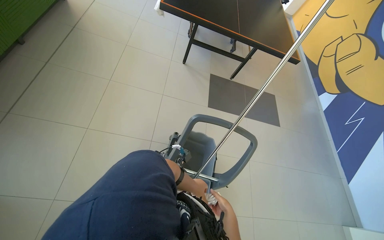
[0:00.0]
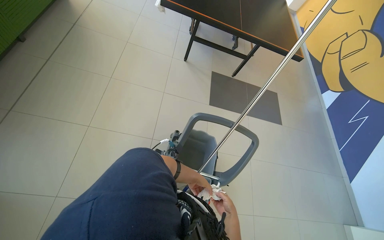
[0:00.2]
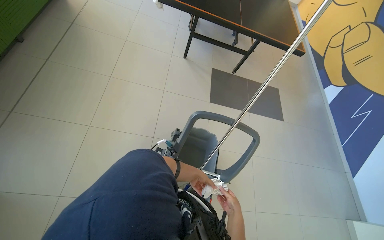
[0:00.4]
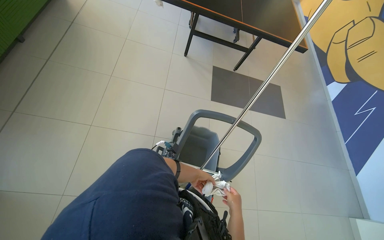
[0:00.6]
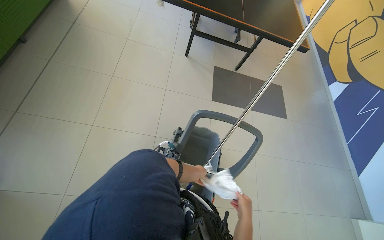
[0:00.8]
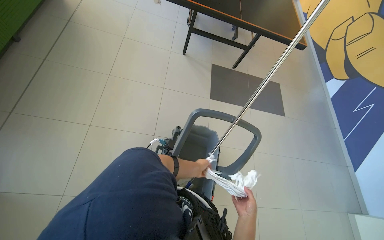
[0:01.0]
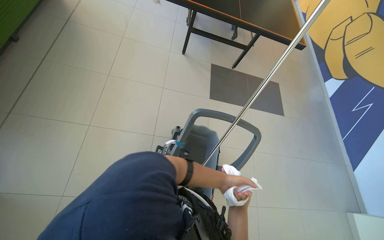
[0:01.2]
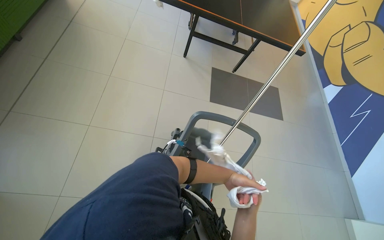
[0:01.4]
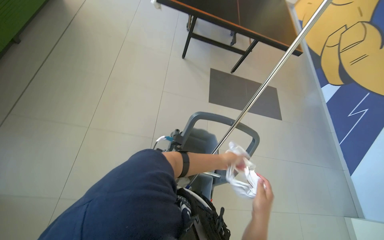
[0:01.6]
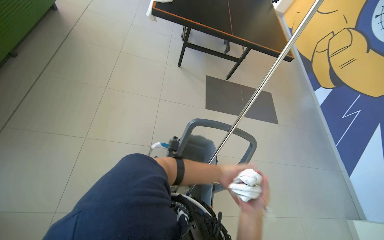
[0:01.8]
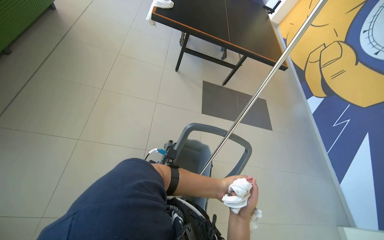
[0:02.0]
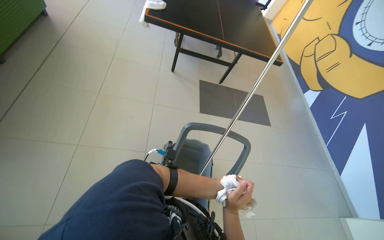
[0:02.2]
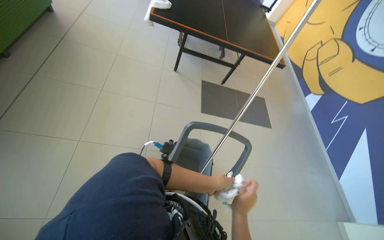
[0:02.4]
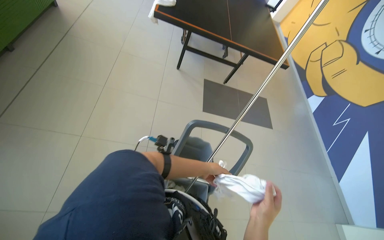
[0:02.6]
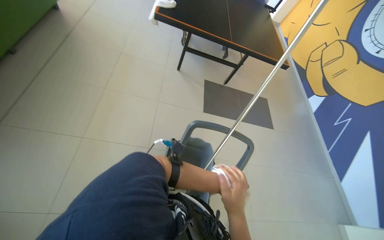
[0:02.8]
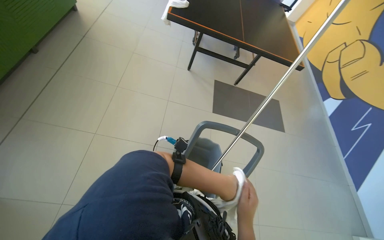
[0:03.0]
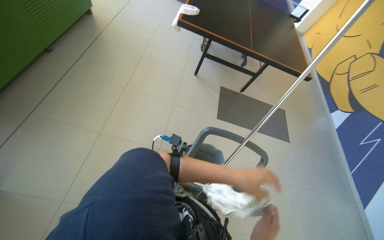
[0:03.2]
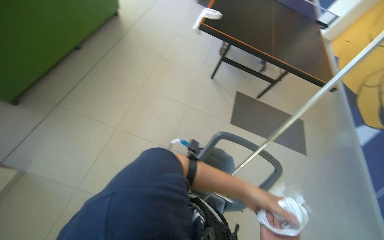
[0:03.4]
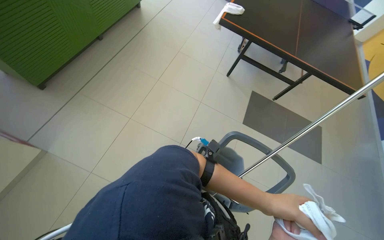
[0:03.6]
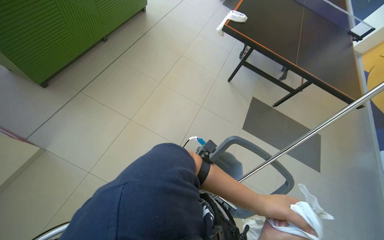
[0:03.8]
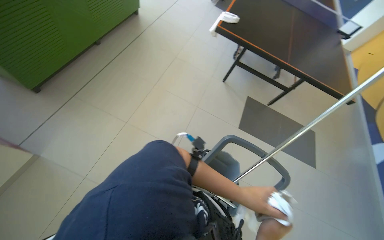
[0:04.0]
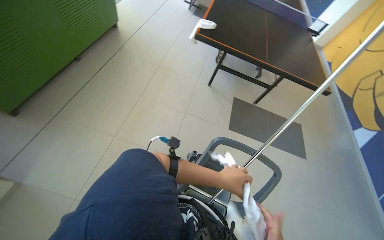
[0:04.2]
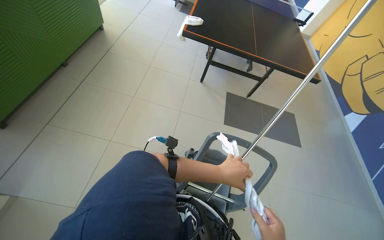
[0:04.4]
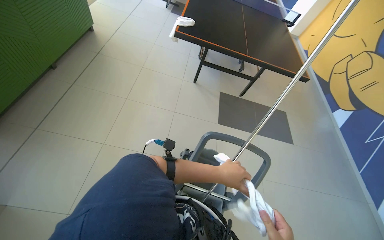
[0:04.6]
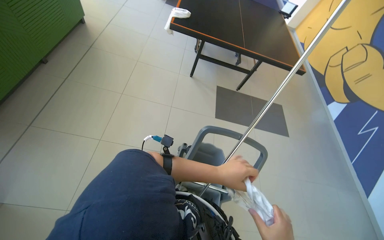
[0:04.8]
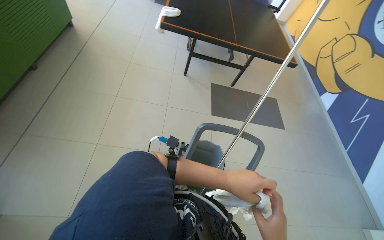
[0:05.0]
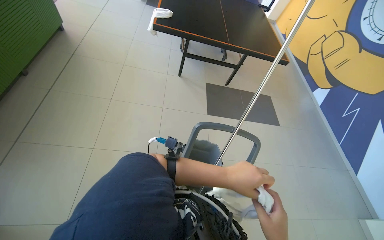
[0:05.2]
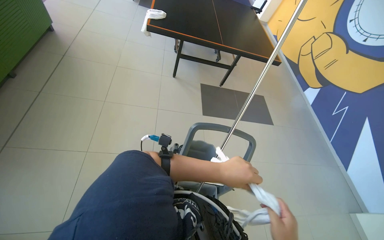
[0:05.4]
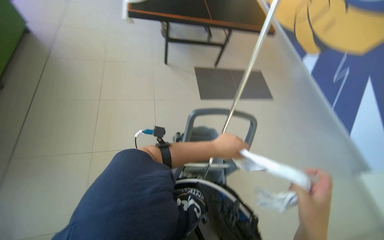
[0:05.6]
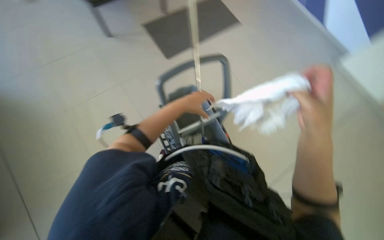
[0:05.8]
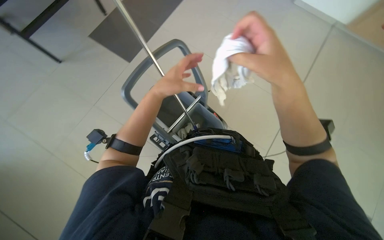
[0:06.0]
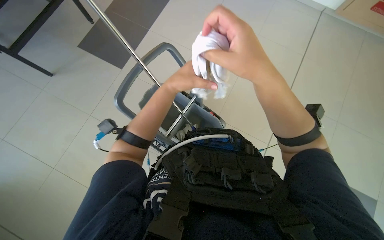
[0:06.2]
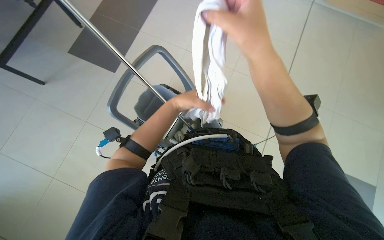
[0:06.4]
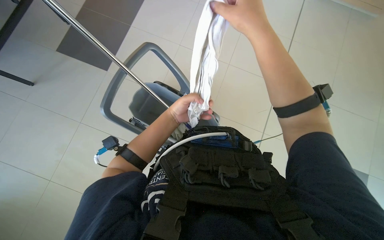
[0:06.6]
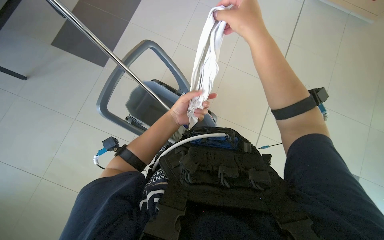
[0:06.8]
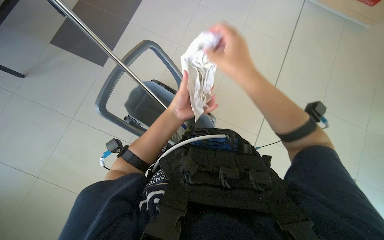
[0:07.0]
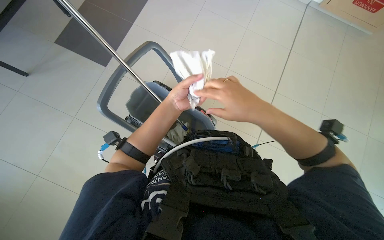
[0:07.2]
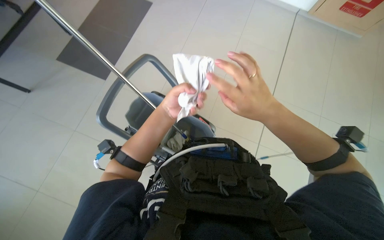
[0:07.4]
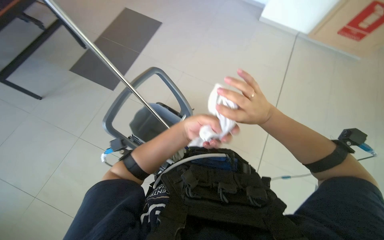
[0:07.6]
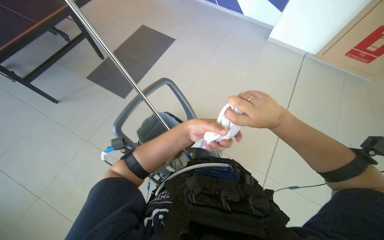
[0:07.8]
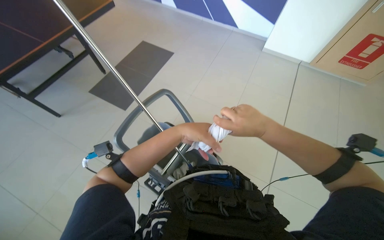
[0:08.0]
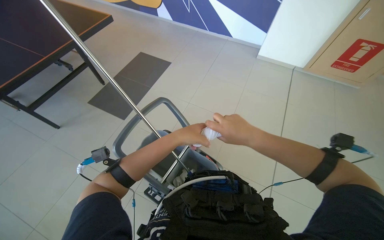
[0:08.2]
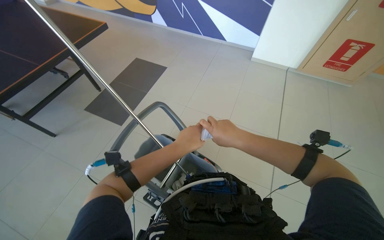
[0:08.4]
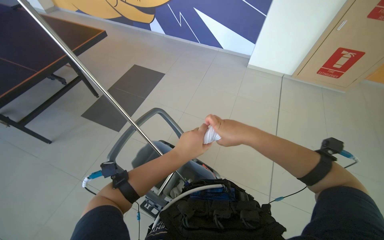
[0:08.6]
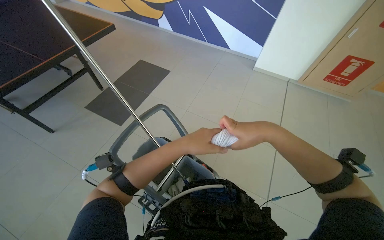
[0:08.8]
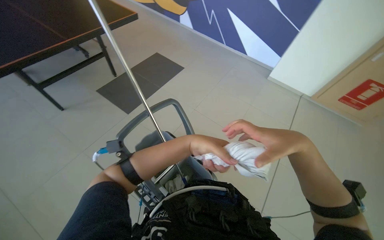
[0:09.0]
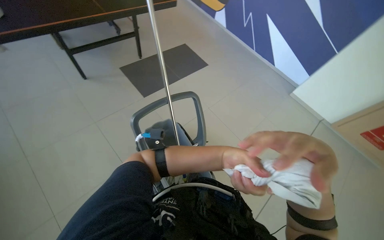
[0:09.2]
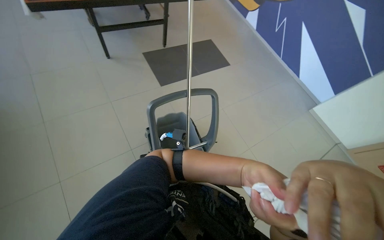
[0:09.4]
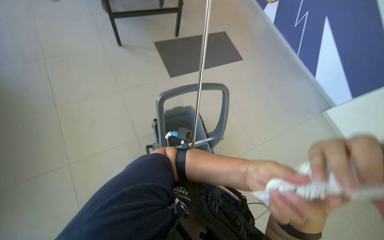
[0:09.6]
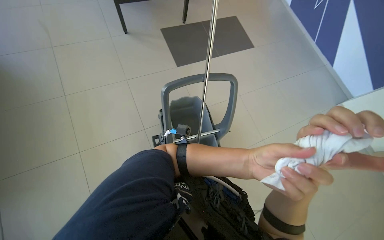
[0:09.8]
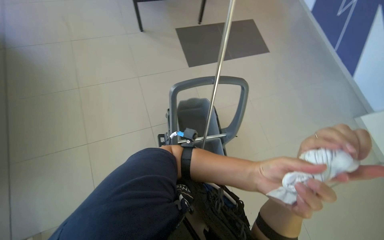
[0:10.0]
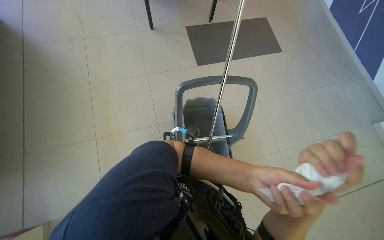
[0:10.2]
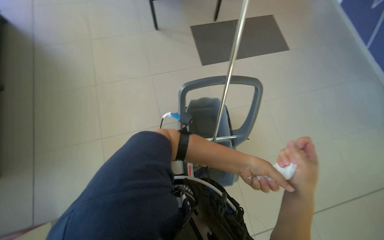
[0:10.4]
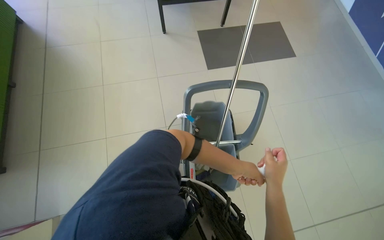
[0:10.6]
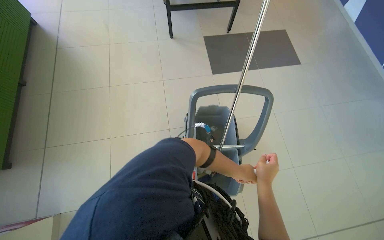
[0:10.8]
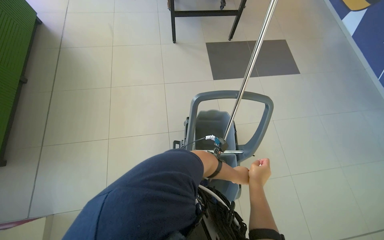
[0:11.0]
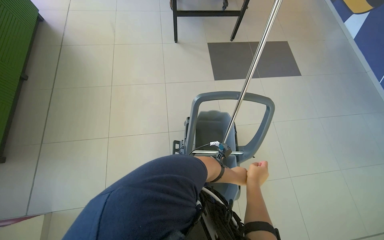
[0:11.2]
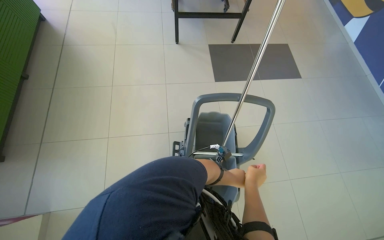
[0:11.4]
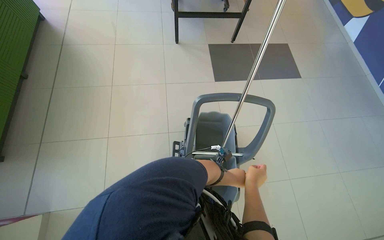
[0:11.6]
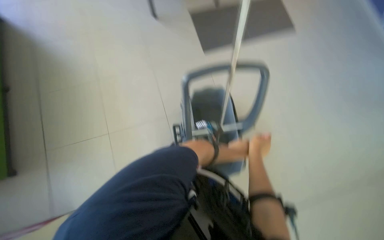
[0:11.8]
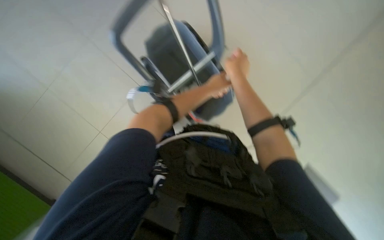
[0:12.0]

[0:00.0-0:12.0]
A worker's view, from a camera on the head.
Job: preparing cleaning supplies.
The whole recording: Wringing cleaning cloths. The worker wrings out cleaning cloths over a bucket.
0:00.0 to 0:01.6: The left hand shifts roughly 15 cm to the right and up the picture. The right hand swings nearer and farther, about 15 cm each way, with 2 reversals.
0:04.4 to 0:06.0: The wearer's head swings roughly 65 degrees to the right. The wearer looks about 25 degrees further downward.
0:06.0 to 0:07.6: The left hand is displaced to the right by approximately 10 cm.
0:07.6 to 0:09.0: The camera pitches upward, by approximately 15 degrees.
0:09.0 to 0:10.4: The wearer looks some 40 degrees further to the left.
0:10.4 to 0:12.0: The view tilts about 20 degrees downward. The scene turns roughly 30 degrees counterclockwise in the picture.

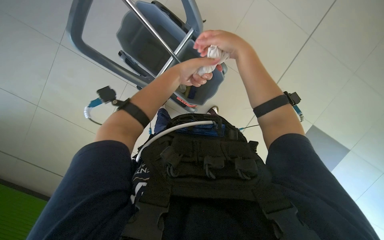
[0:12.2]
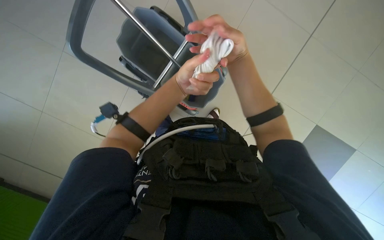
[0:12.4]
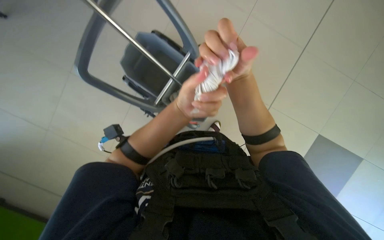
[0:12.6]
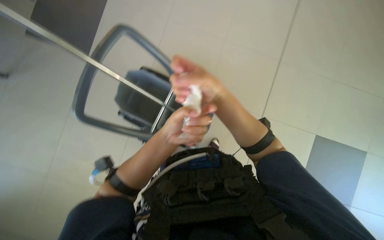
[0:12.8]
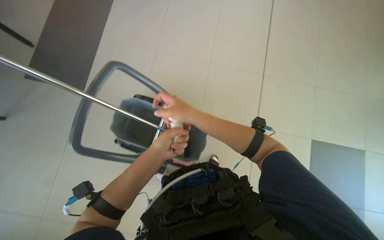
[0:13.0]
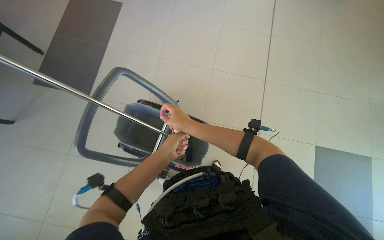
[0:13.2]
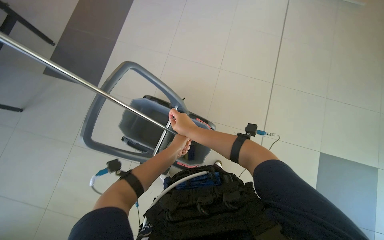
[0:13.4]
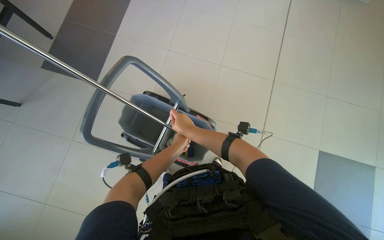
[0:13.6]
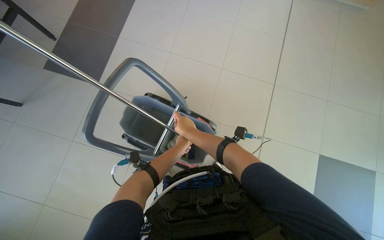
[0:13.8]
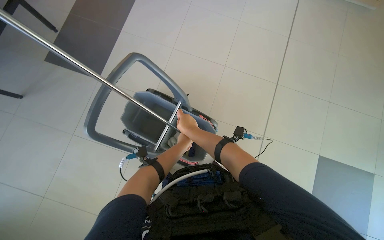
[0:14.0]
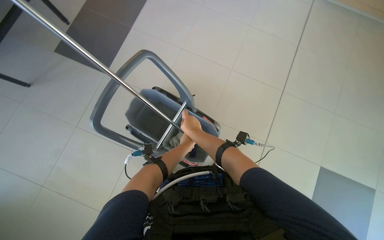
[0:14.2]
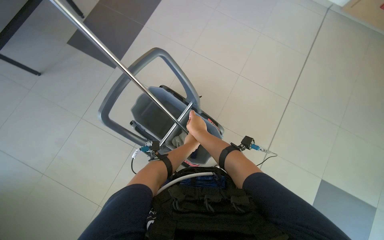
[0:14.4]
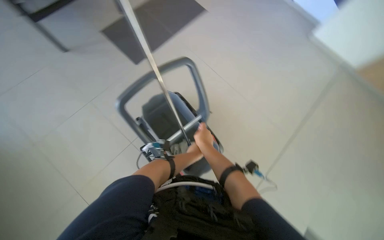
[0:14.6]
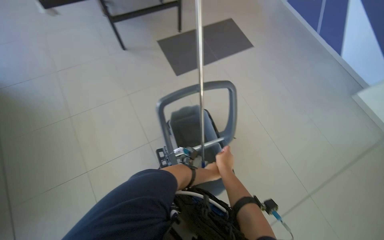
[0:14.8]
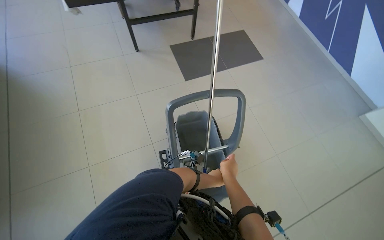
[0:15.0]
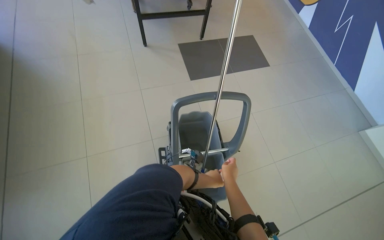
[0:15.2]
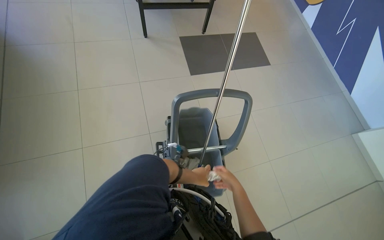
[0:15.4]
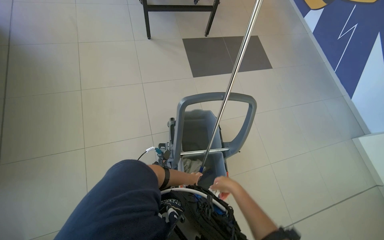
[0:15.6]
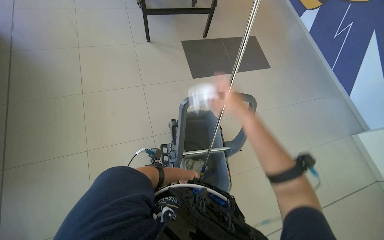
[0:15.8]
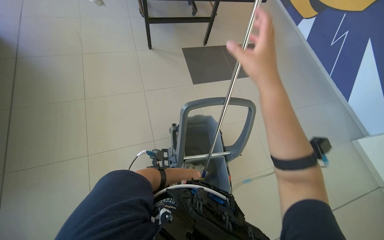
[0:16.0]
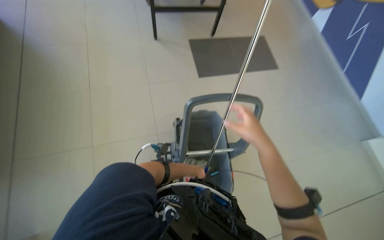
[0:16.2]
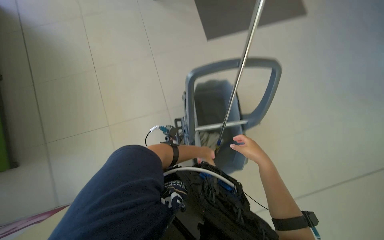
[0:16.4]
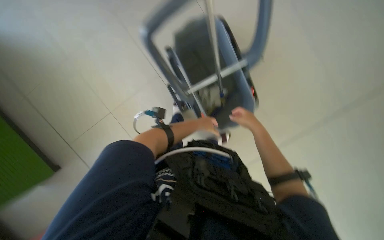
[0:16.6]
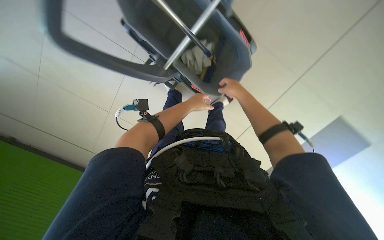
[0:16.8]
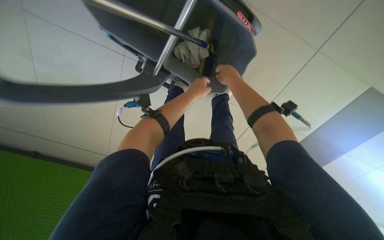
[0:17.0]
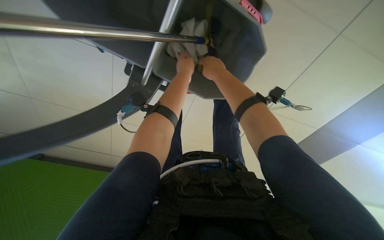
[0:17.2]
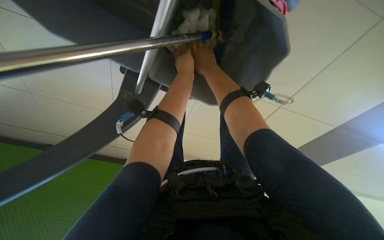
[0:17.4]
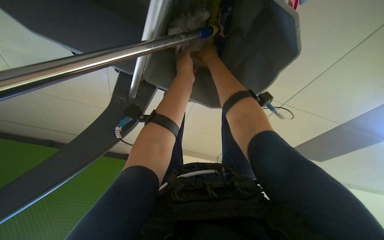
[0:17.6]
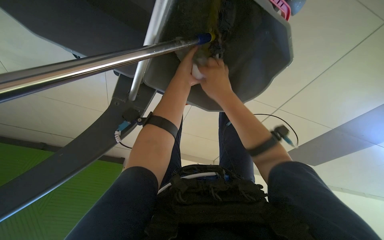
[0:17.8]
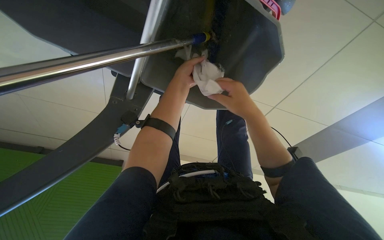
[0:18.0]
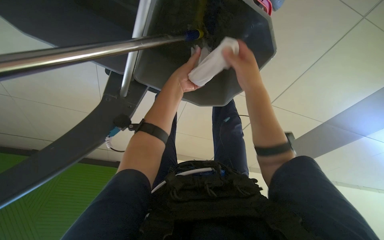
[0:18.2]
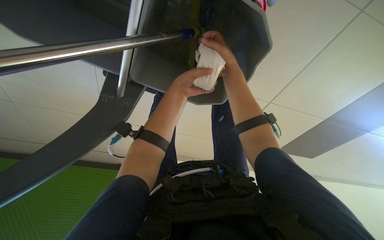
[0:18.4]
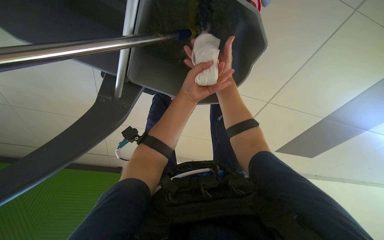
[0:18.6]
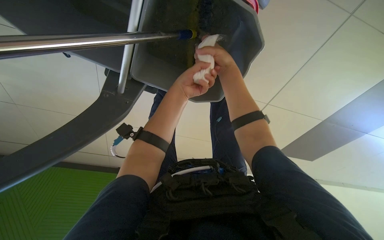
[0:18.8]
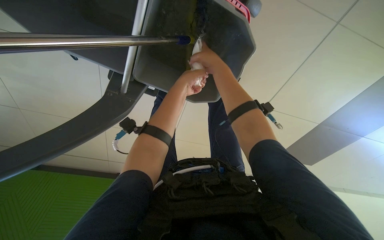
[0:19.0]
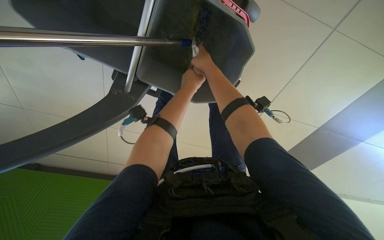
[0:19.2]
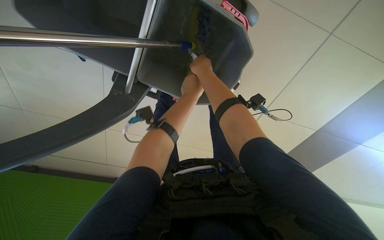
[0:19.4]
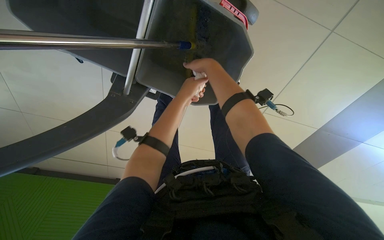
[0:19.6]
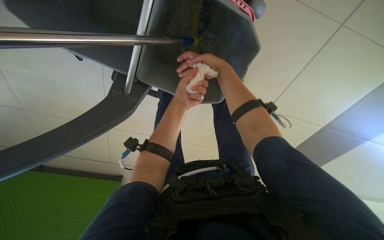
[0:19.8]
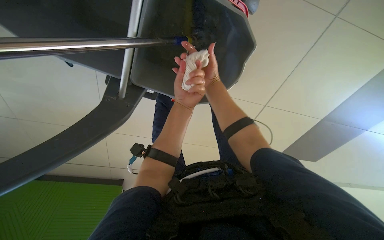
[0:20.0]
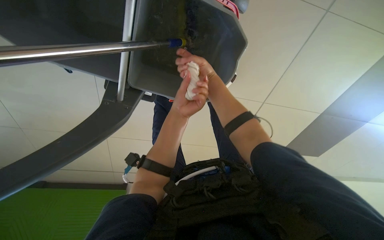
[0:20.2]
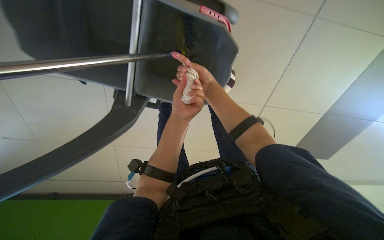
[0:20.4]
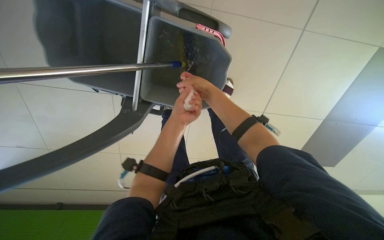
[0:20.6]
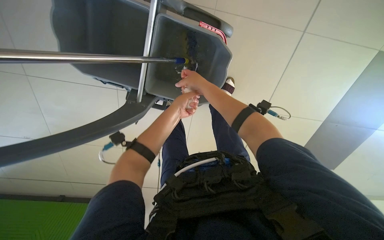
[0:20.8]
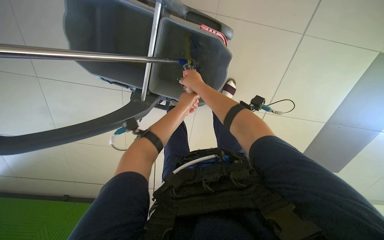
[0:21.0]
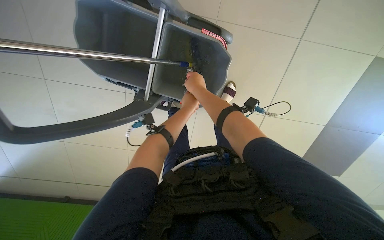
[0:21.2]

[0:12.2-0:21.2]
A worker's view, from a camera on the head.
Job: preparing cleaning supplies.
The whole recording: Wringing cleaning cloths. The worker wrings out cleaning cloths over a bucket.
0:12.2 to 0:13.8: The camera pitches upward, by some 25 degrees.
0:13.8 to 0:15.2: The view tips upward by roughly 15 degrees. The scene rotates clockwise by approximately 55 degrees.
0:15.2 to 0:16.6: The wearer looks some 30 degrees further downward.
0:16.6 to 0:18.2: The view tilts roughly 20 degrees downward.
0:19.8 to 0:21.2: The hands work in one place, with small movements.
